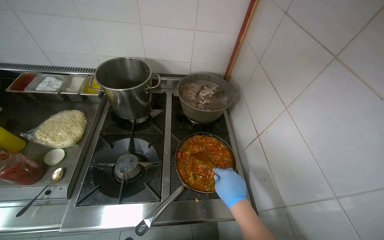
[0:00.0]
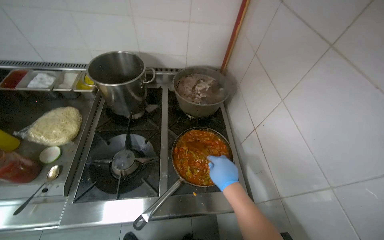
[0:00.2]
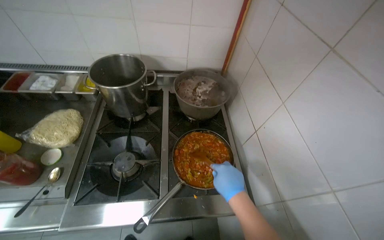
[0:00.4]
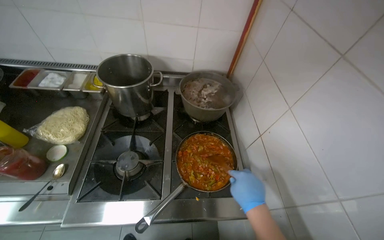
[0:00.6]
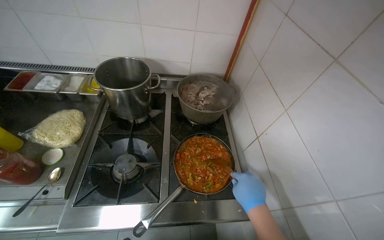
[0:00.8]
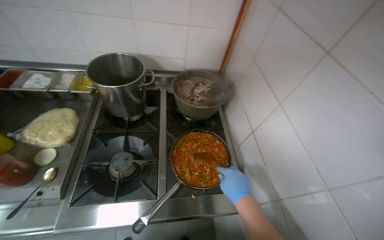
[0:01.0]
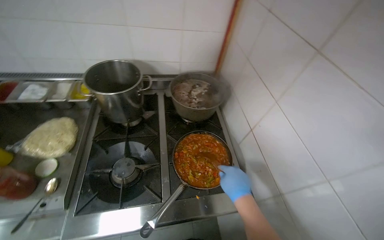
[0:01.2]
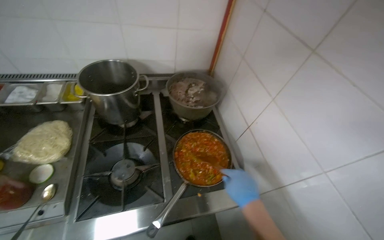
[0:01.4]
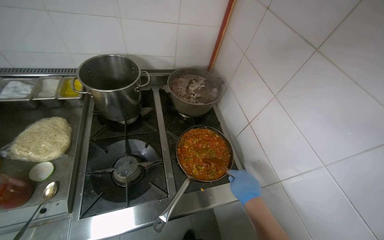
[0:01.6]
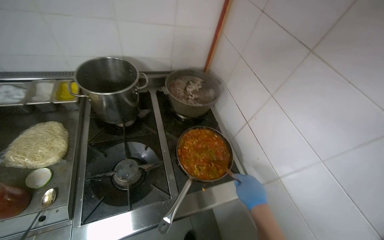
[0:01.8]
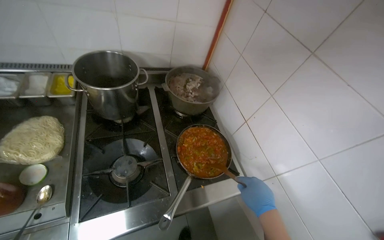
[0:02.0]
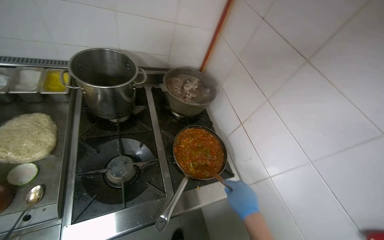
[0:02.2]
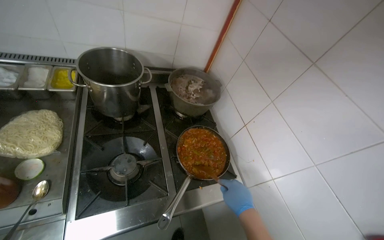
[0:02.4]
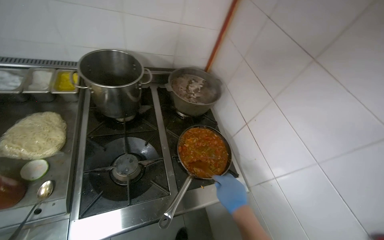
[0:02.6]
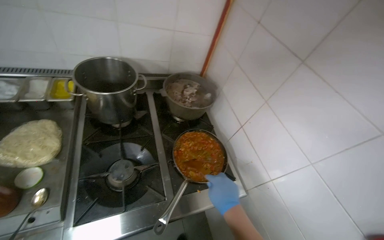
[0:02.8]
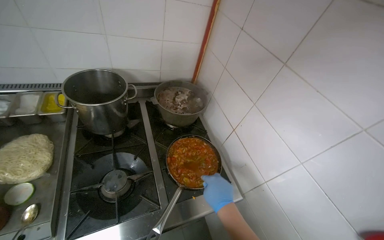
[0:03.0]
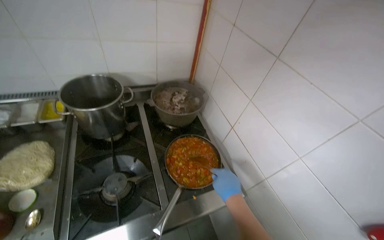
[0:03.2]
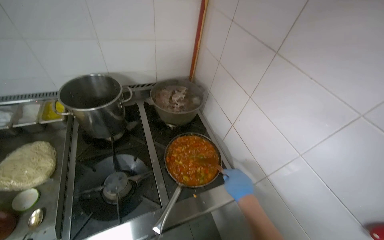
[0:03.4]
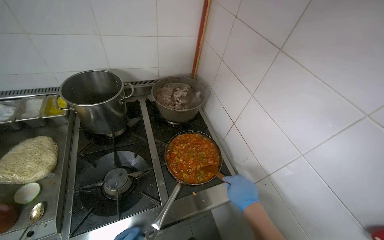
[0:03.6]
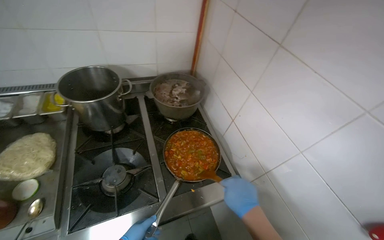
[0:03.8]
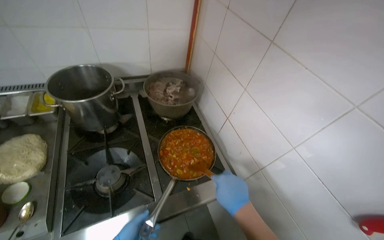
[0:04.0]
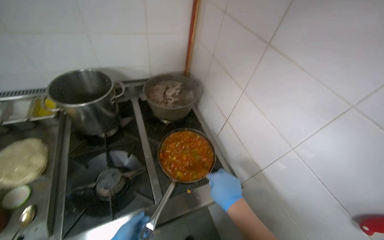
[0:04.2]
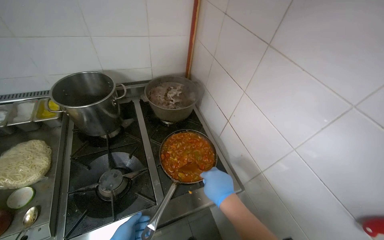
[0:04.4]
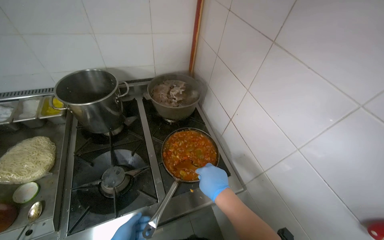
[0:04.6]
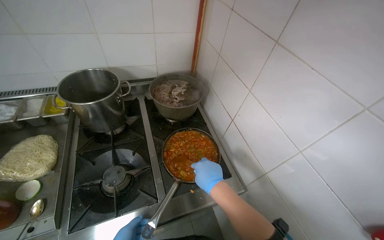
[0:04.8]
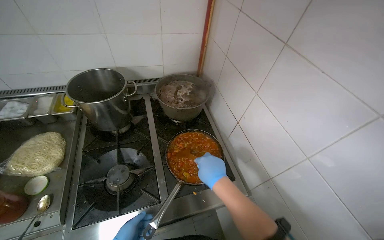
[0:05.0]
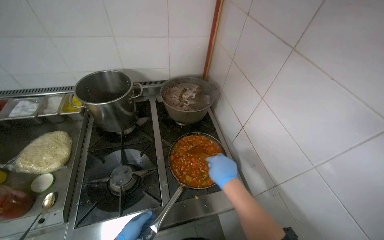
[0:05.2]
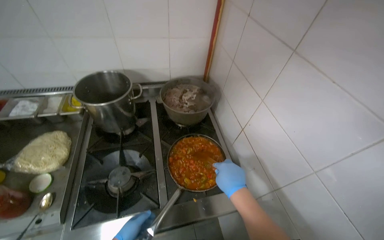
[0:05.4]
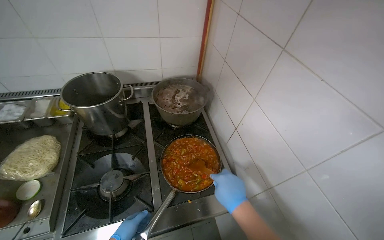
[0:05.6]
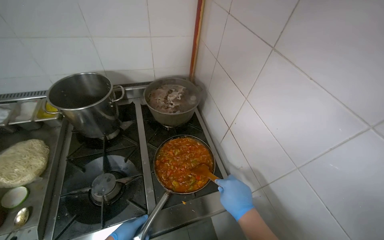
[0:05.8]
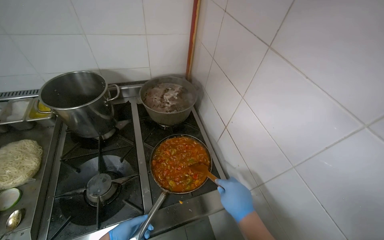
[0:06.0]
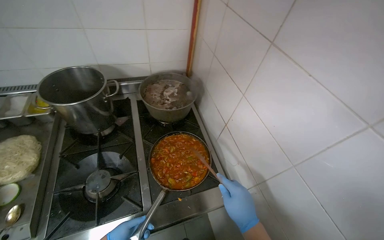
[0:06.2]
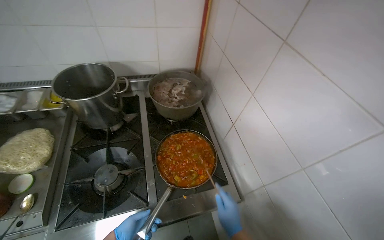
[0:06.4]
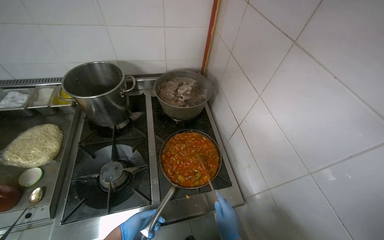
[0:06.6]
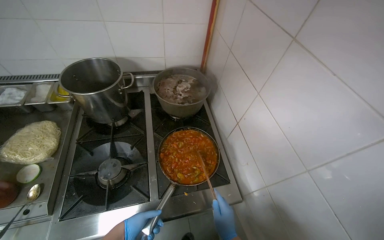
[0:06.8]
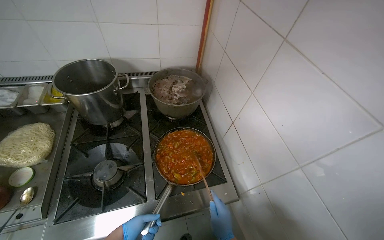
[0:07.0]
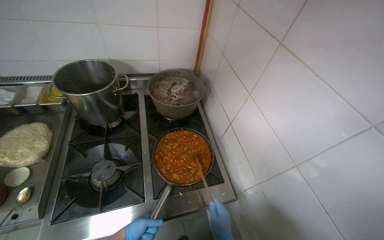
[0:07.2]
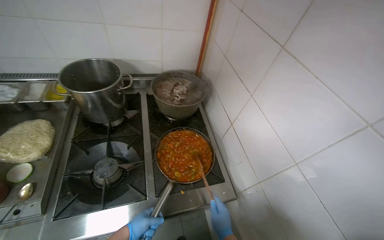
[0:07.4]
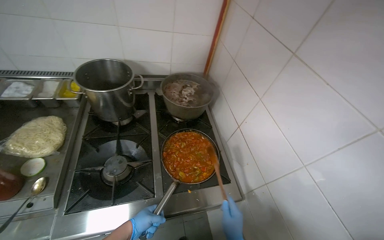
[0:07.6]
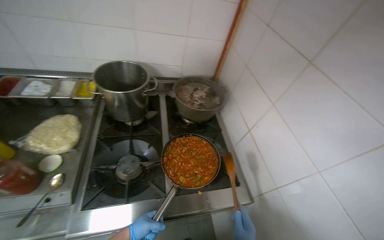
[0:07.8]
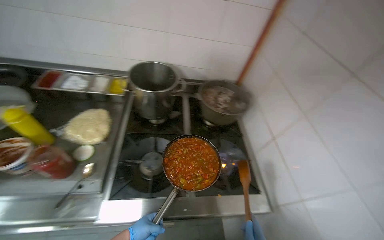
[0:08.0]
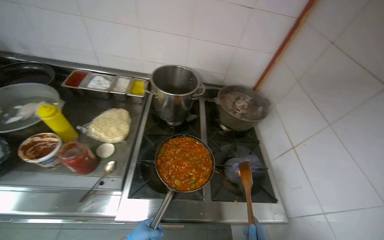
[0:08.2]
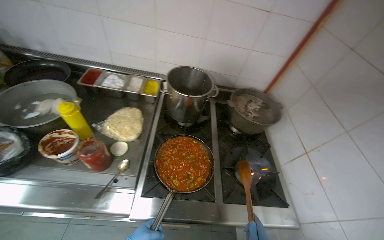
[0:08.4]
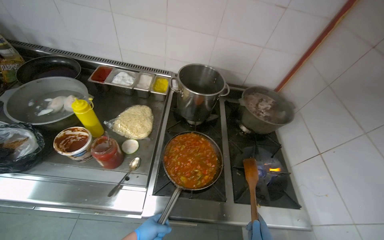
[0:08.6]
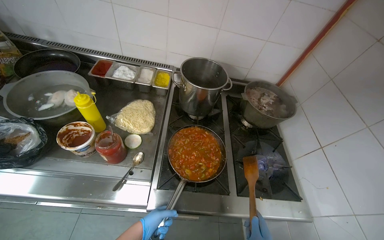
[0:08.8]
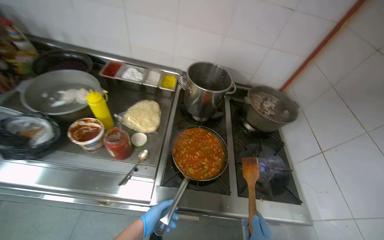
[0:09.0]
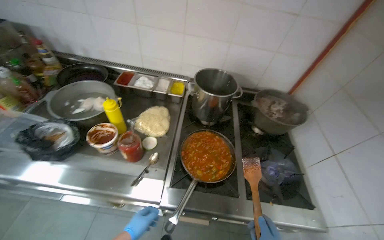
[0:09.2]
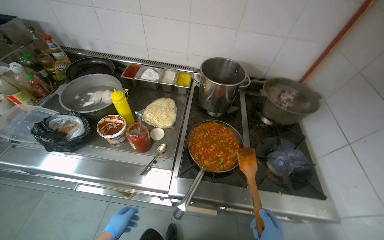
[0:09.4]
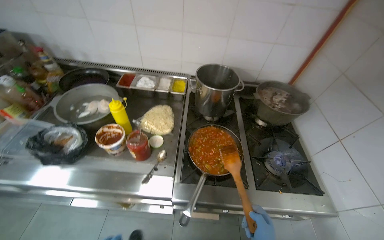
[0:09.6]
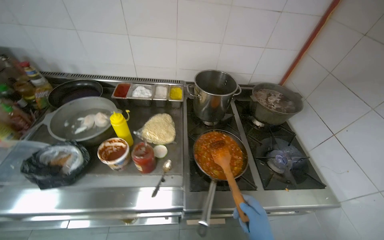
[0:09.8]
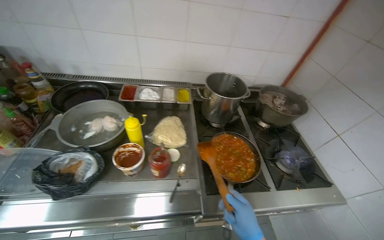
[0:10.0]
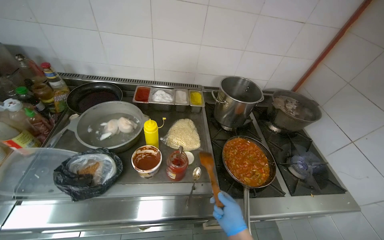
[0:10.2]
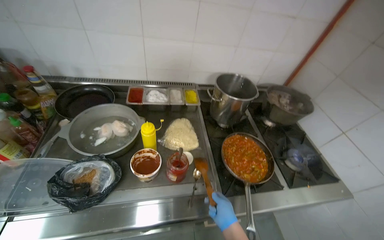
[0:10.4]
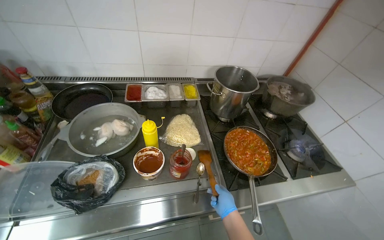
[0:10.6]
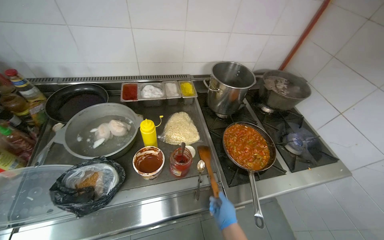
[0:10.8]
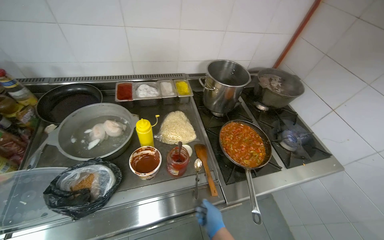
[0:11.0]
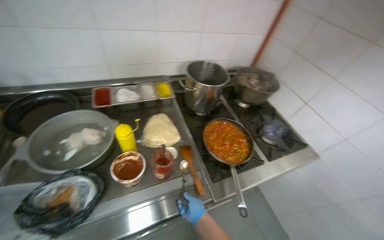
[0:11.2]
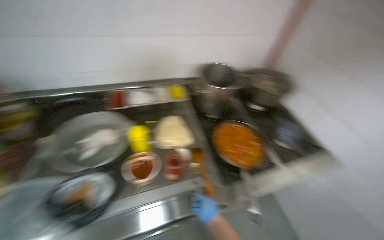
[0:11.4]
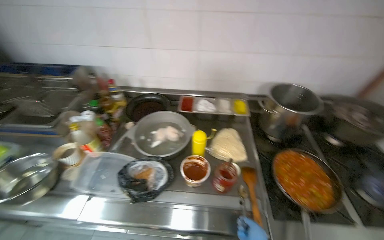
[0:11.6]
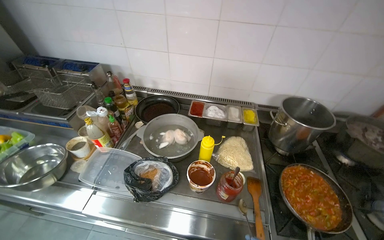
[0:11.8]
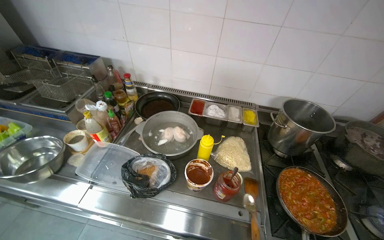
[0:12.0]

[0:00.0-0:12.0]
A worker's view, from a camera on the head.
Job: cooking food.
The whole recording: Preparing sauce in pan. The worker stirs and adds ingredients to the sauce cooking in the pan.
0:10.4 to 0:12.0: The wearer's head swings about 20 degrees to the left.

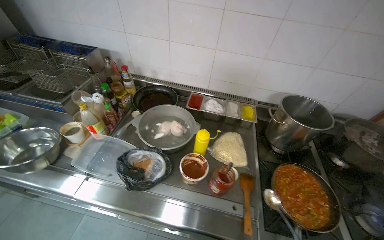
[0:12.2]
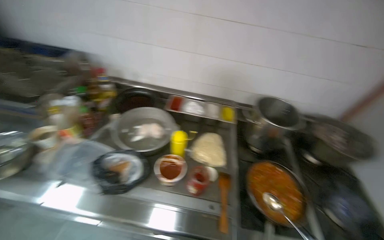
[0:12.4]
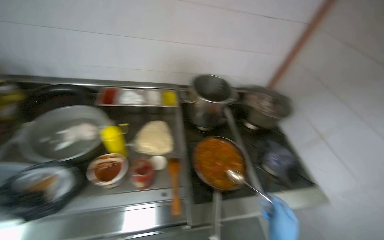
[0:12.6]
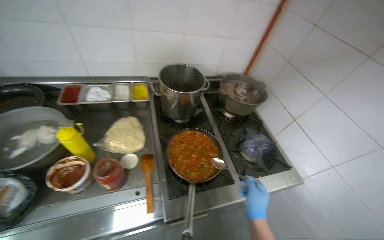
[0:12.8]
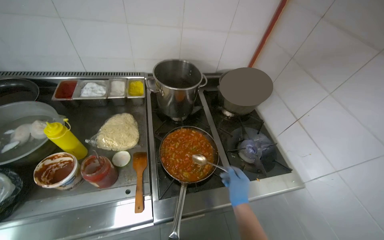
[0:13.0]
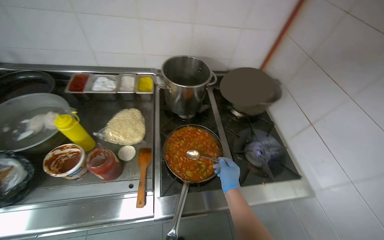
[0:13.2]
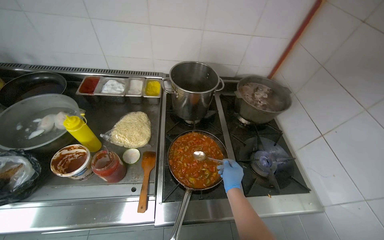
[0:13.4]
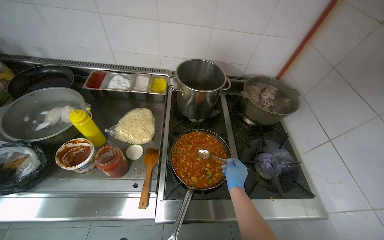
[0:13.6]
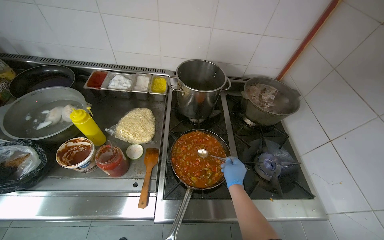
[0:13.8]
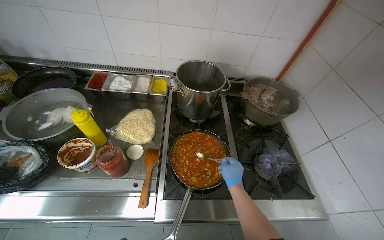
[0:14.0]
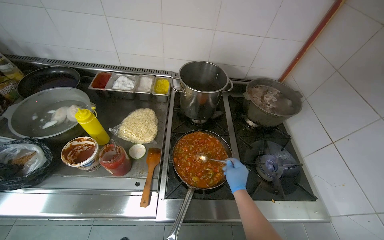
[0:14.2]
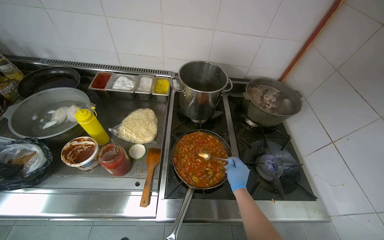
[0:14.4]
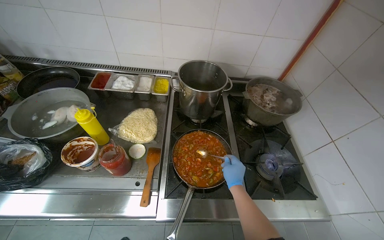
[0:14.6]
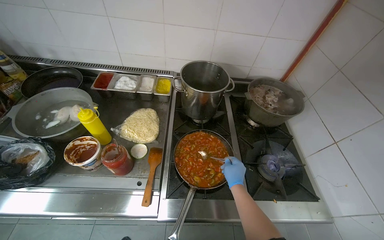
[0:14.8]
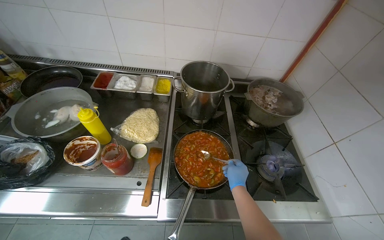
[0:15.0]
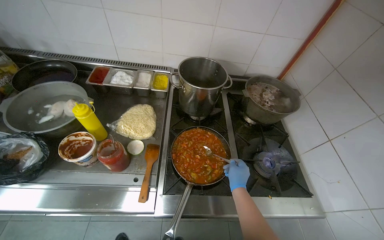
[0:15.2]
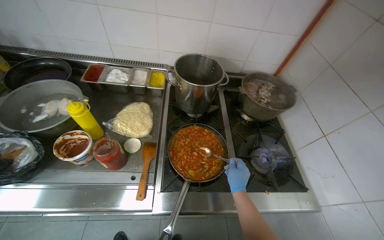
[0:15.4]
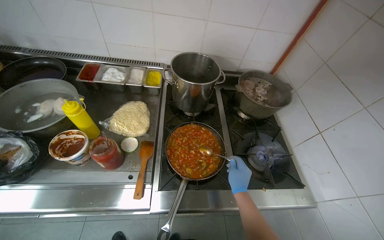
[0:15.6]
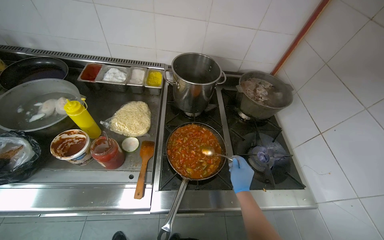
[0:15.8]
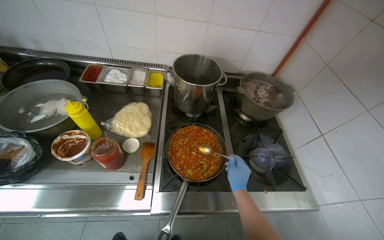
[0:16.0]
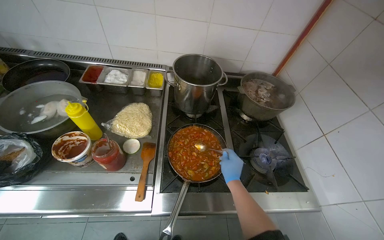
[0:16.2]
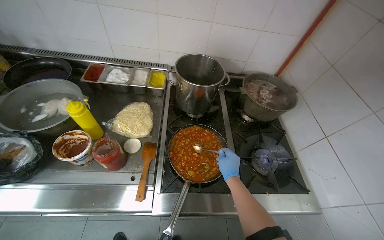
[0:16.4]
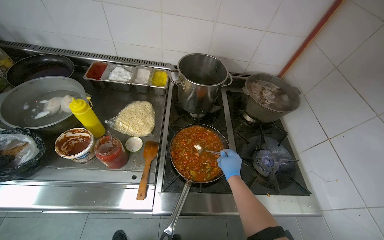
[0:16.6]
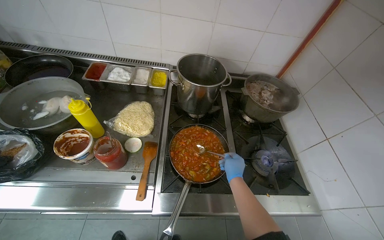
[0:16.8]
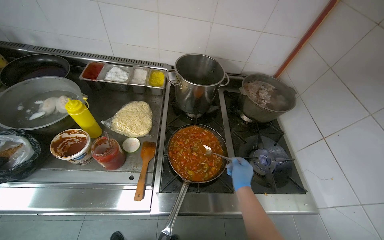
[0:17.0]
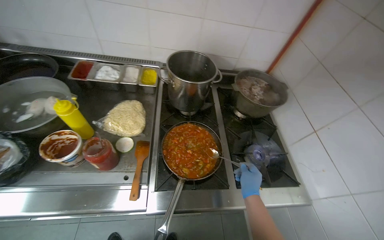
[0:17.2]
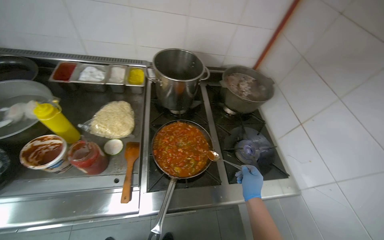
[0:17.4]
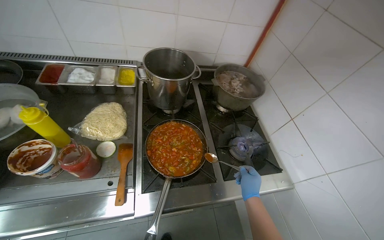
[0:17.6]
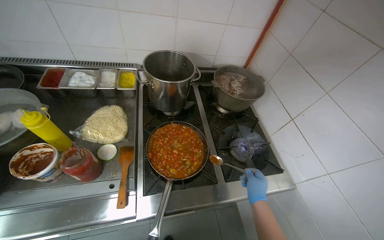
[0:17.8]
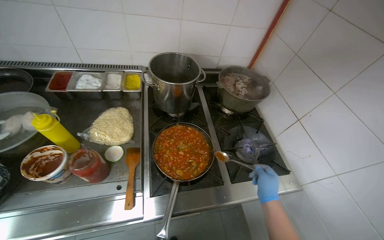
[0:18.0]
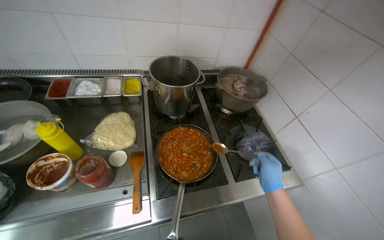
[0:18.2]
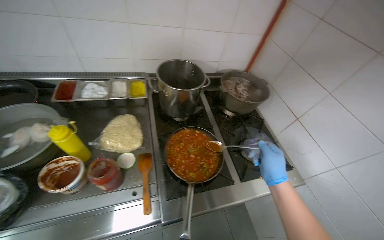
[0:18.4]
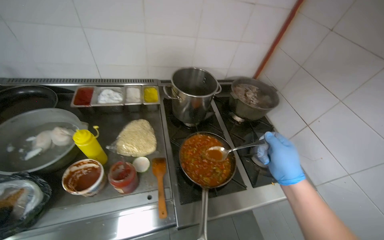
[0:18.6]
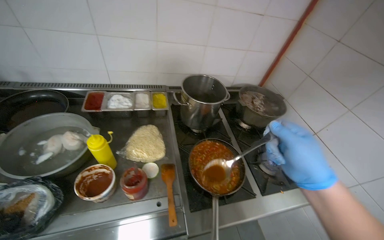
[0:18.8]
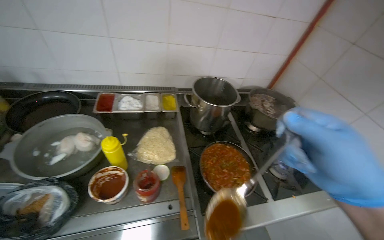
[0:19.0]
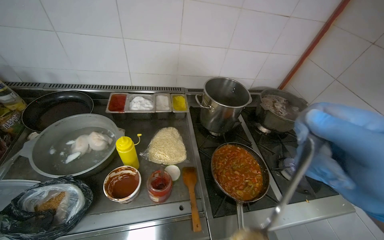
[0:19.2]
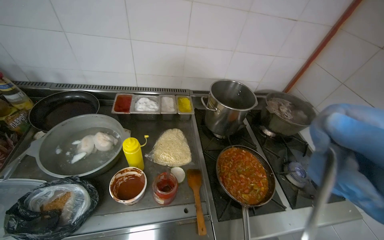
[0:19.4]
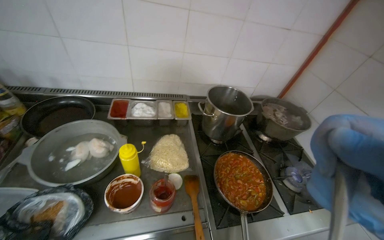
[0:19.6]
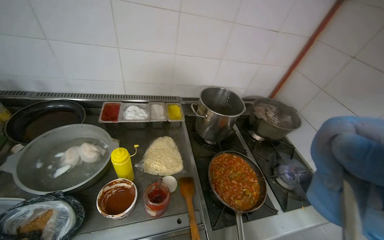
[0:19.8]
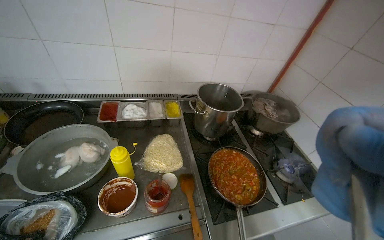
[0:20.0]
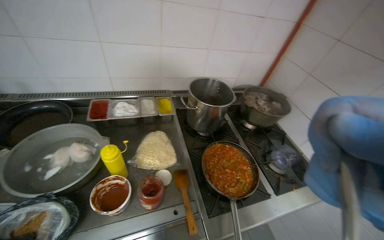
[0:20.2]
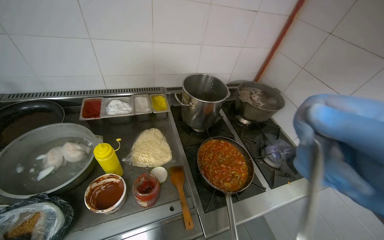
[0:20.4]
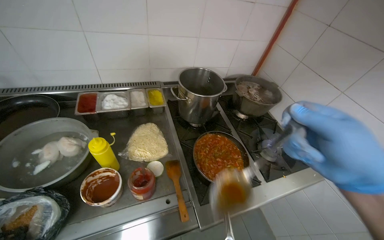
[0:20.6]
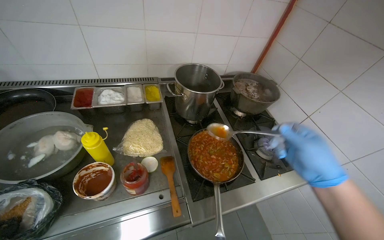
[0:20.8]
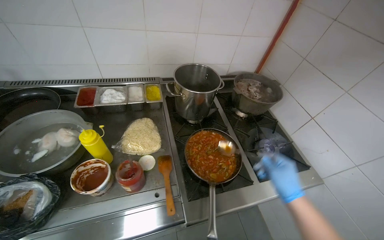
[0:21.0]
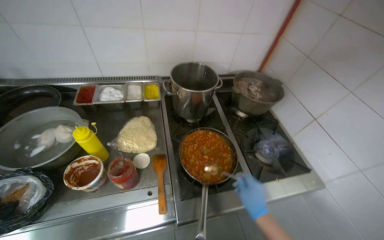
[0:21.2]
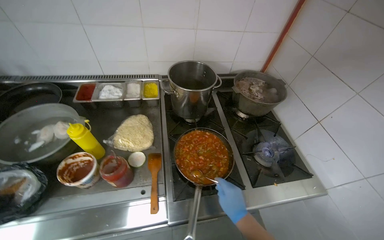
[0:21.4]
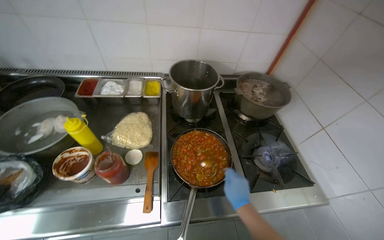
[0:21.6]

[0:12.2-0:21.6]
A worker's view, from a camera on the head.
Job: cooking food.
The whole recording: Preparing sauce in pan. The worker stirs and adds ingredients to the sauce cooking in the pan.
0:12.2 to 0:13.8: The wearer moves to the right, approximately 40 cm.
